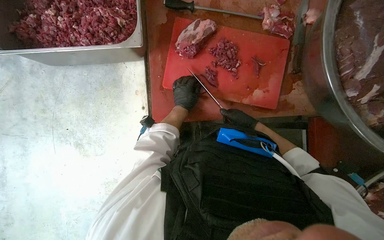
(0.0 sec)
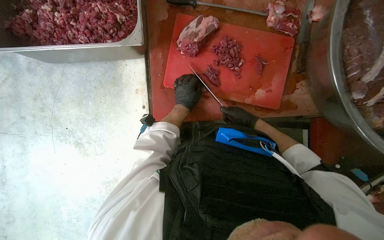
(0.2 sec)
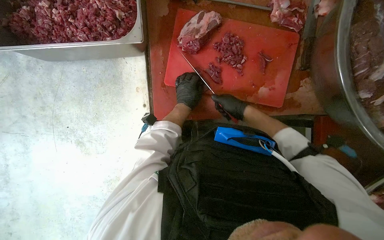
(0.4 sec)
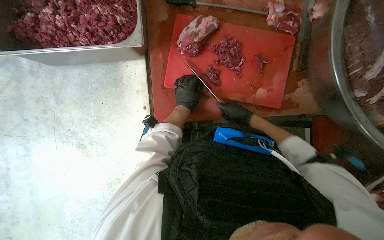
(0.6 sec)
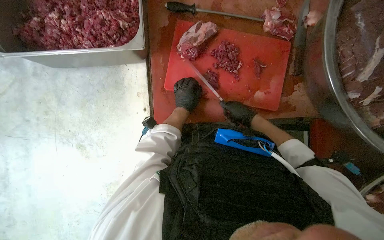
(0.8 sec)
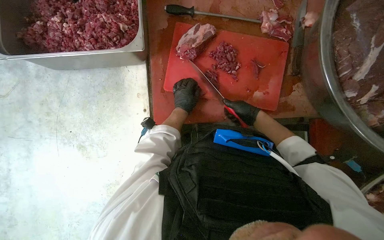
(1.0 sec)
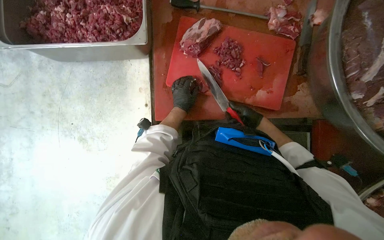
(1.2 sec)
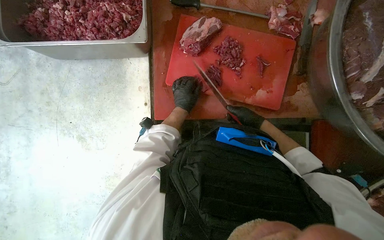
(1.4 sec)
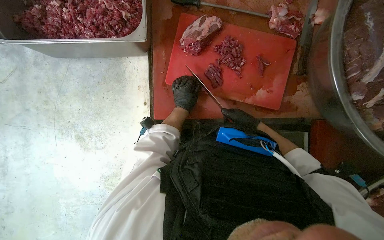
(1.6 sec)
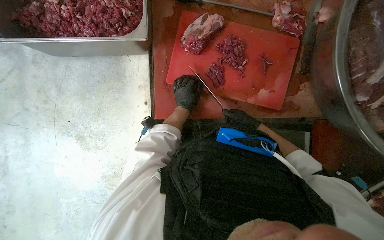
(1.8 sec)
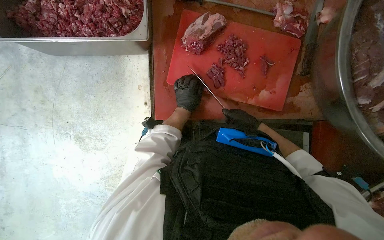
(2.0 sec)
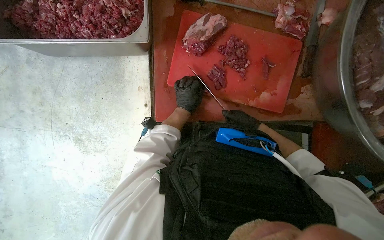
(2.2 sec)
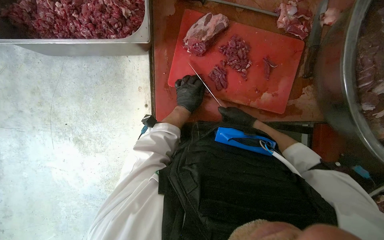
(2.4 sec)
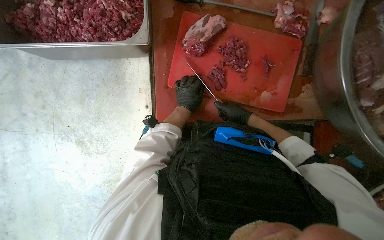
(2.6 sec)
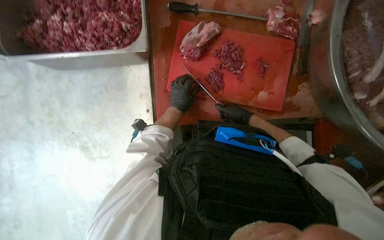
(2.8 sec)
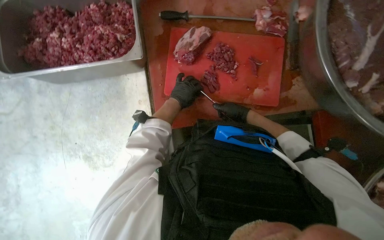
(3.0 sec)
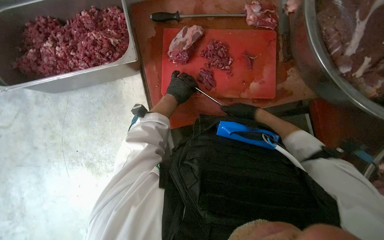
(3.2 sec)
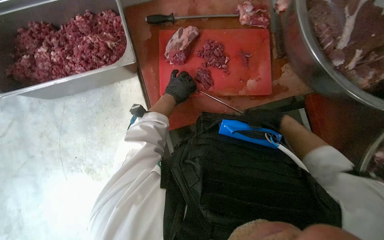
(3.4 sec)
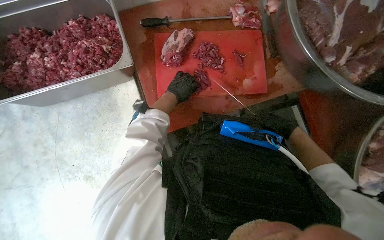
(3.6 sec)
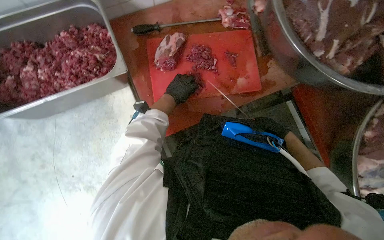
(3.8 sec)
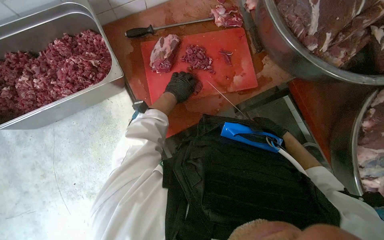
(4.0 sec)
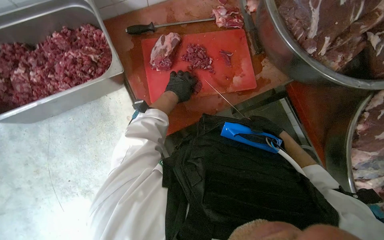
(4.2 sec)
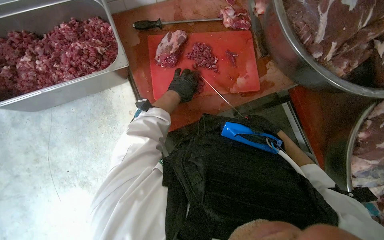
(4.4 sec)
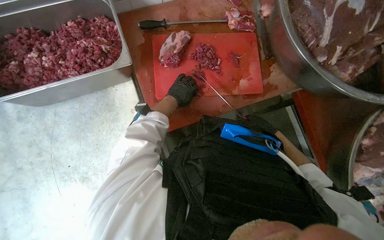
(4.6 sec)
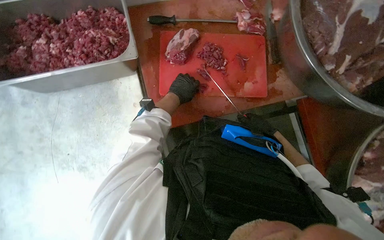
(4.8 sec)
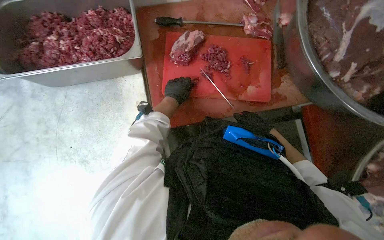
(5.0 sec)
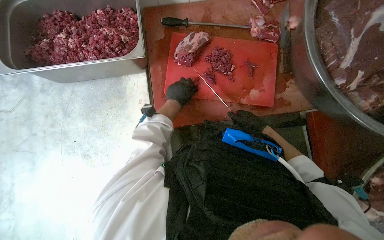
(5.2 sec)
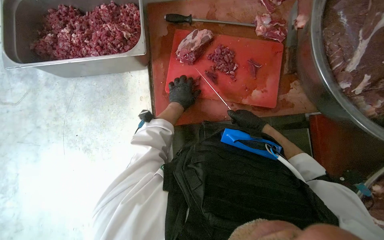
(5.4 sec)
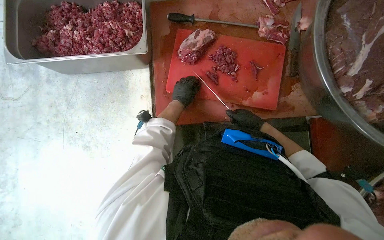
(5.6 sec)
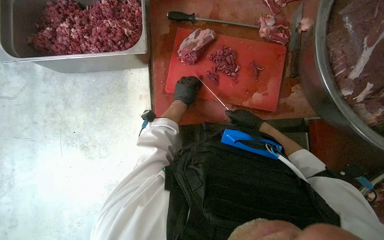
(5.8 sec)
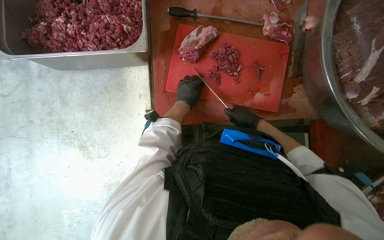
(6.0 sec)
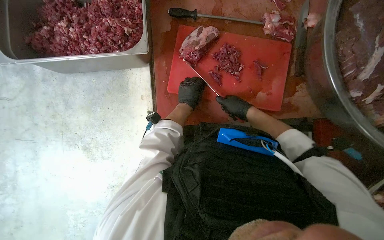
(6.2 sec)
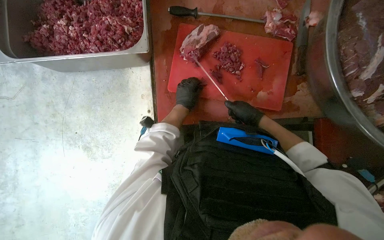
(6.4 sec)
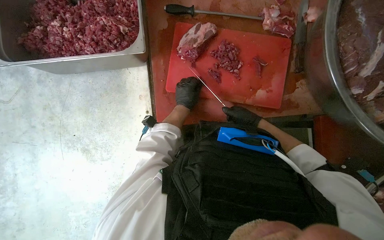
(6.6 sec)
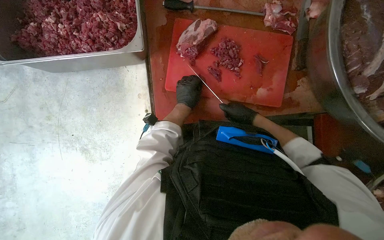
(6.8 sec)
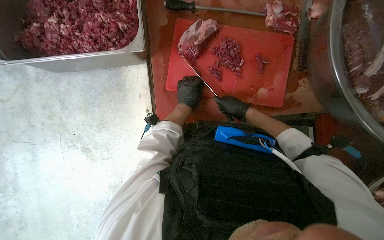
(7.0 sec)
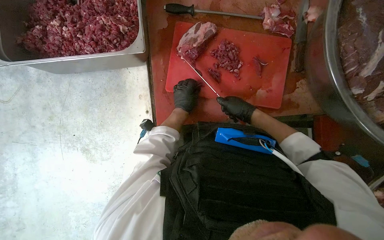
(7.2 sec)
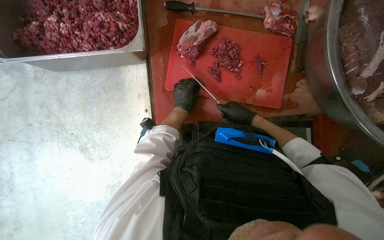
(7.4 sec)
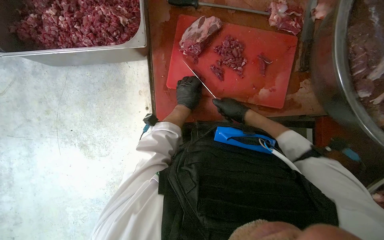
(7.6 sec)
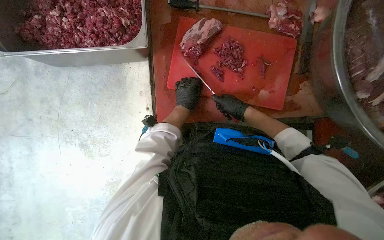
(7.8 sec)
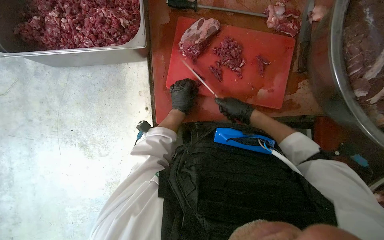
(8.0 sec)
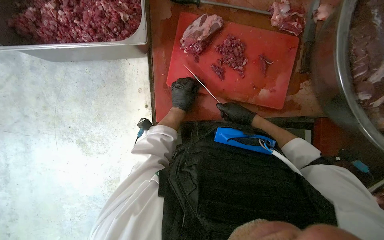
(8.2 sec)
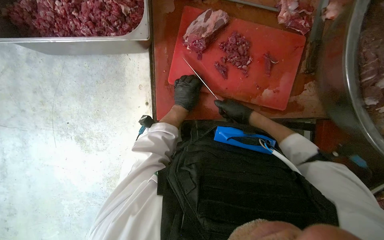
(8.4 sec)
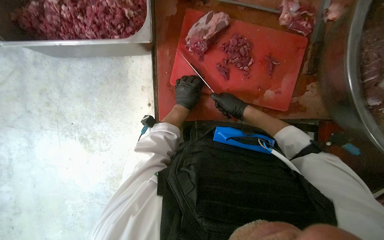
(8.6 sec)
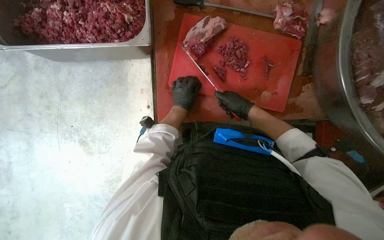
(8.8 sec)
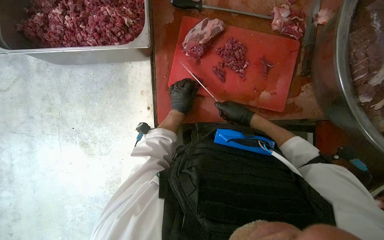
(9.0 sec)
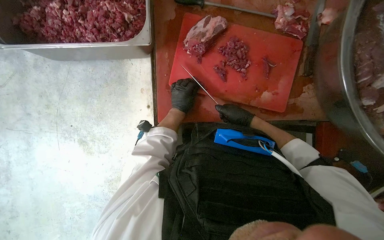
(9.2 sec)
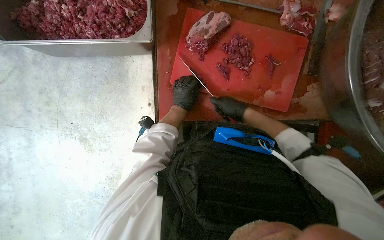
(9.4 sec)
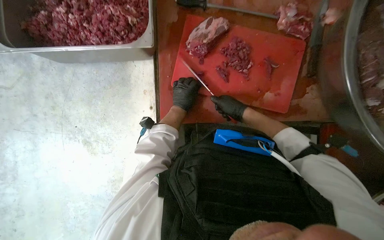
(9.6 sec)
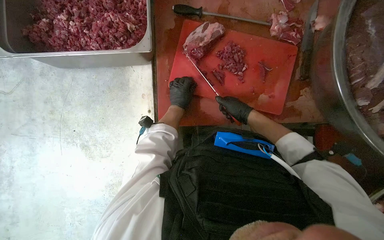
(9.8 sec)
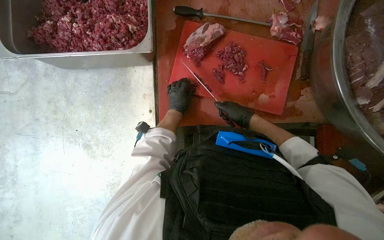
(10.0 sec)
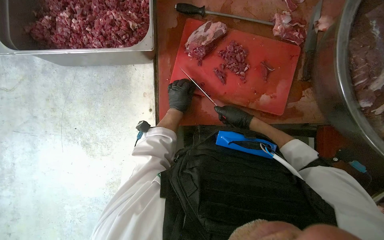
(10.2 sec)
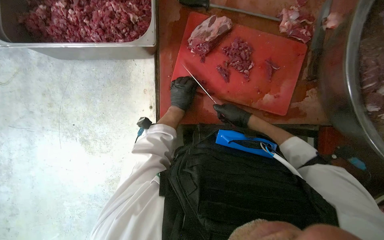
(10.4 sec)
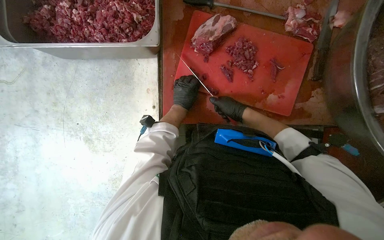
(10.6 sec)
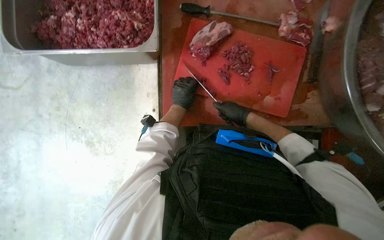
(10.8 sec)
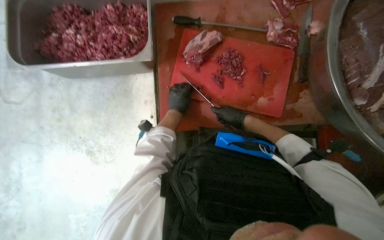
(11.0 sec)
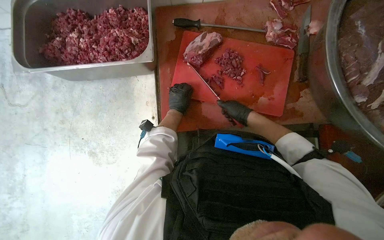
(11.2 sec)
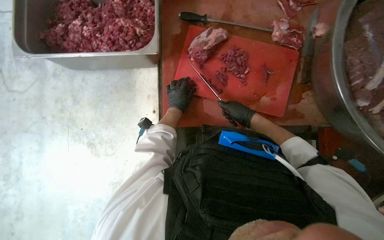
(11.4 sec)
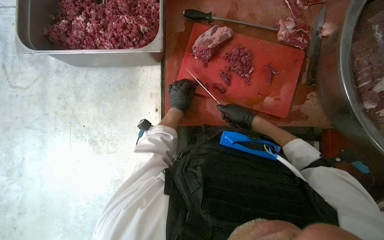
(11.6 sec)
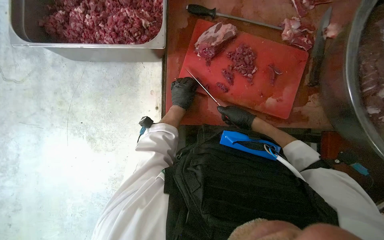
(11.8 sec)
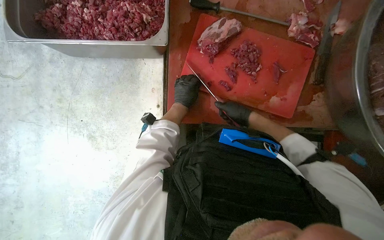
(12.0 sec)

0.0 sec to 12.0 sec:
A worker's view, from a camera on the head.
Job: preparing food.
The whole recording: Cutting meat on a board. The worker cuts pieces of meat on a red chopping board with a knife.
0.0 sec to 3.0 sec: The hands are busy where they are.
3.0 sec to 4.4 sec: The right hand is displaced to the right and down the picture by some 25 cm, and reaches roughly 15 cm nearer to the camera, then returns.
4.4 sec to 6.0 sec: The right hand goes some 10 cm to the left.
6.0 sec to 10.4 sec: The hands are busy where they are.
10.4 sec to 12.0 sec: The hands work in one place, with small movements.

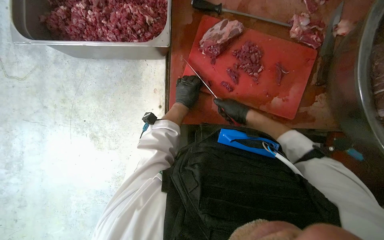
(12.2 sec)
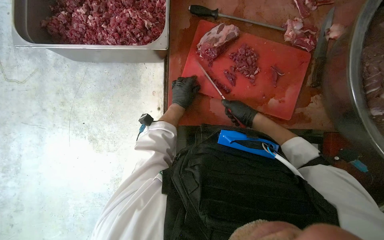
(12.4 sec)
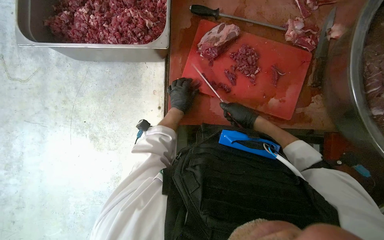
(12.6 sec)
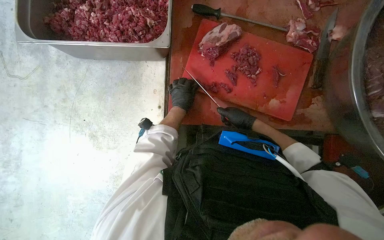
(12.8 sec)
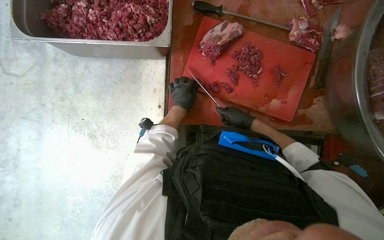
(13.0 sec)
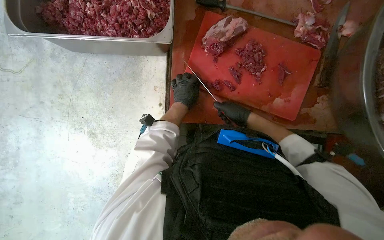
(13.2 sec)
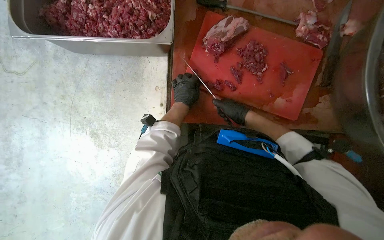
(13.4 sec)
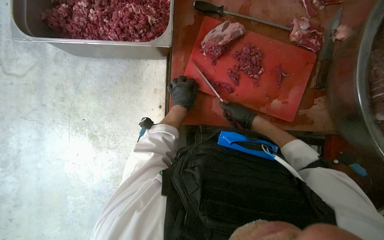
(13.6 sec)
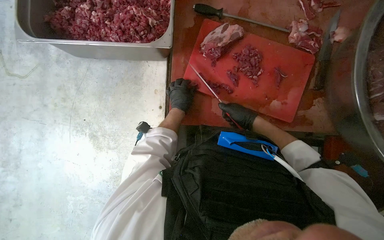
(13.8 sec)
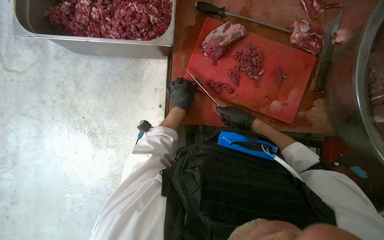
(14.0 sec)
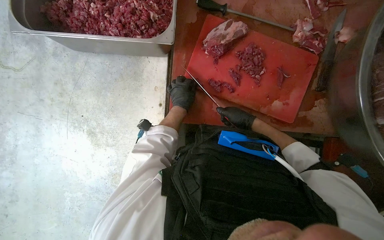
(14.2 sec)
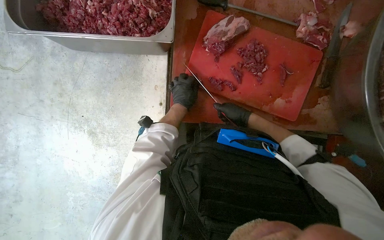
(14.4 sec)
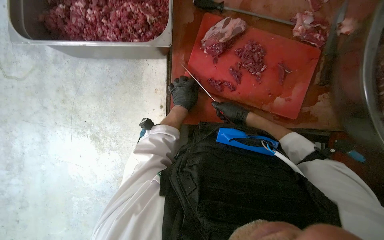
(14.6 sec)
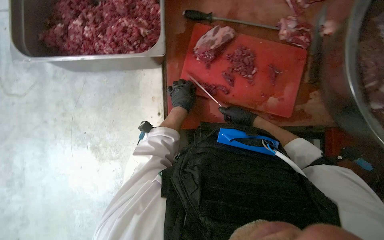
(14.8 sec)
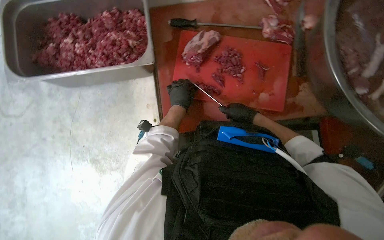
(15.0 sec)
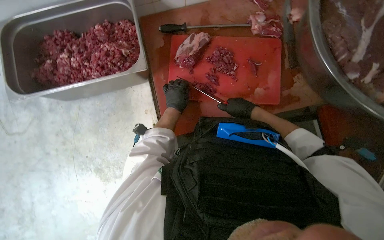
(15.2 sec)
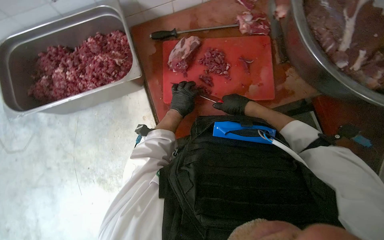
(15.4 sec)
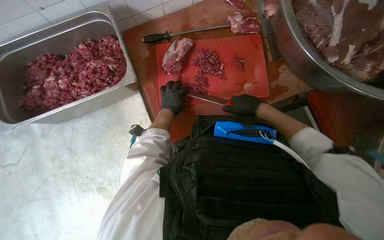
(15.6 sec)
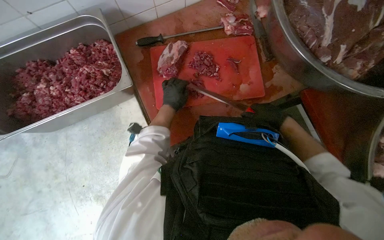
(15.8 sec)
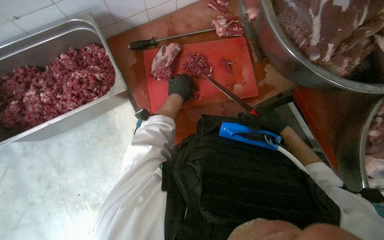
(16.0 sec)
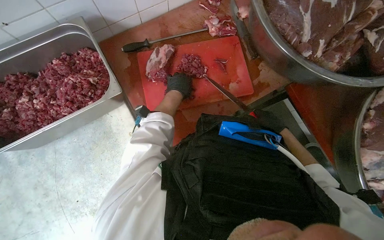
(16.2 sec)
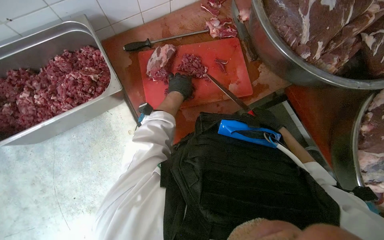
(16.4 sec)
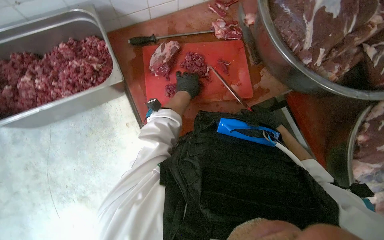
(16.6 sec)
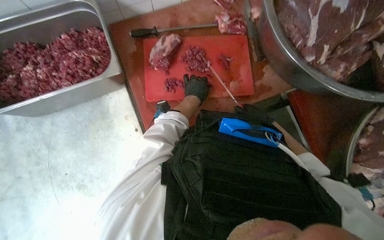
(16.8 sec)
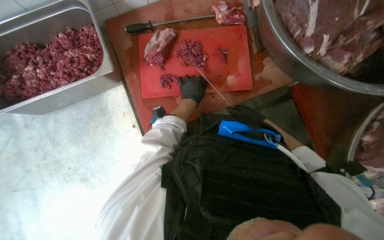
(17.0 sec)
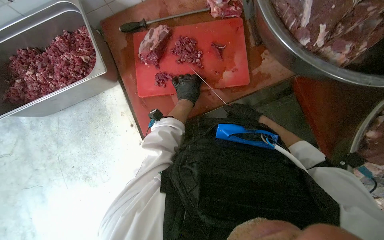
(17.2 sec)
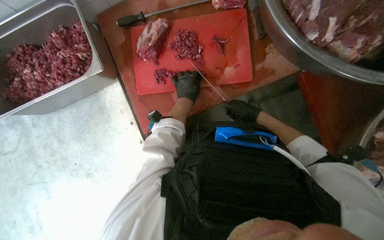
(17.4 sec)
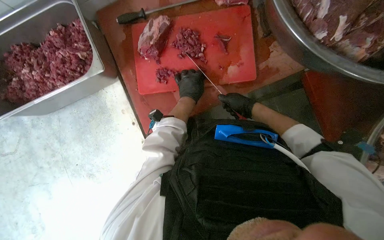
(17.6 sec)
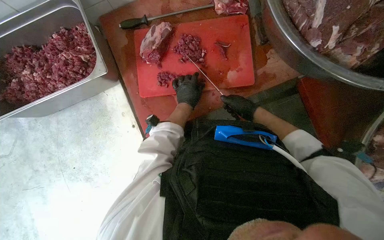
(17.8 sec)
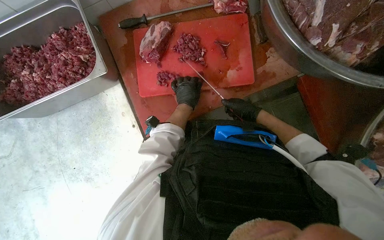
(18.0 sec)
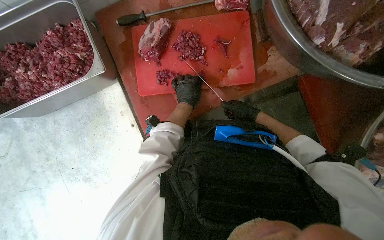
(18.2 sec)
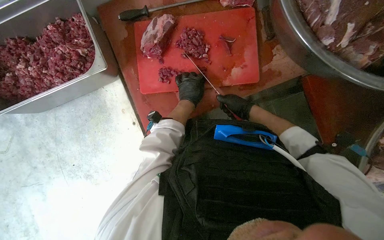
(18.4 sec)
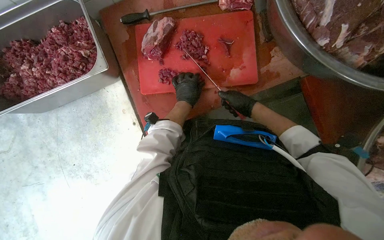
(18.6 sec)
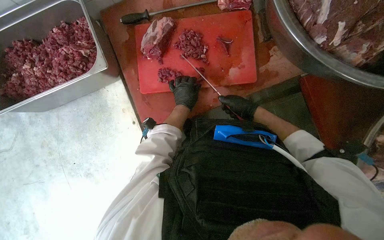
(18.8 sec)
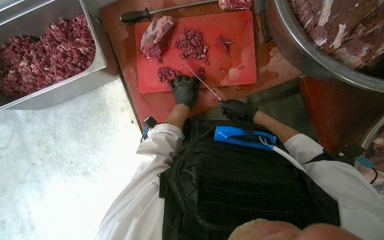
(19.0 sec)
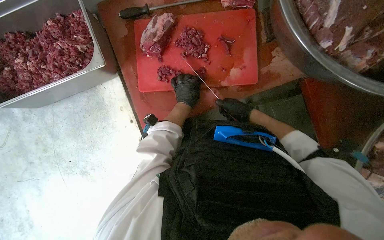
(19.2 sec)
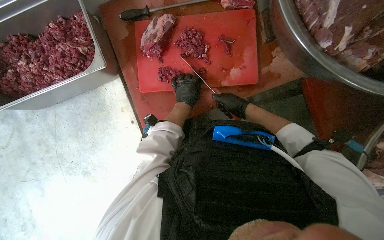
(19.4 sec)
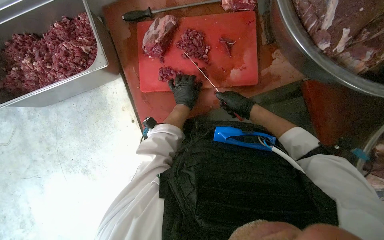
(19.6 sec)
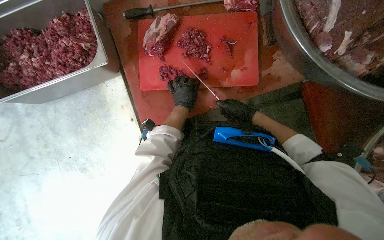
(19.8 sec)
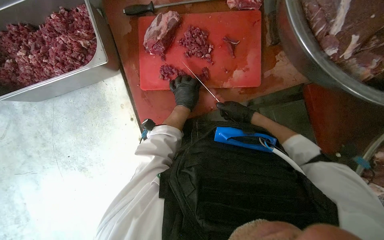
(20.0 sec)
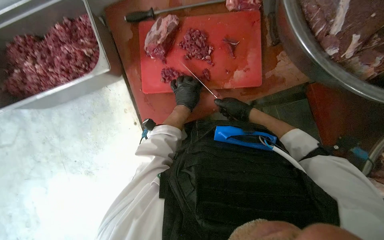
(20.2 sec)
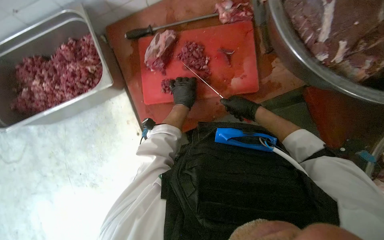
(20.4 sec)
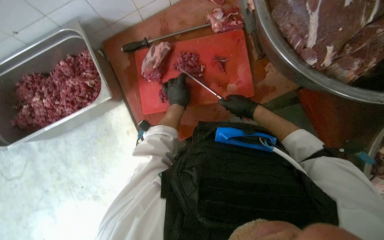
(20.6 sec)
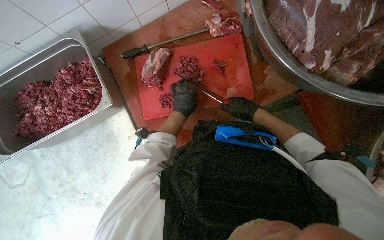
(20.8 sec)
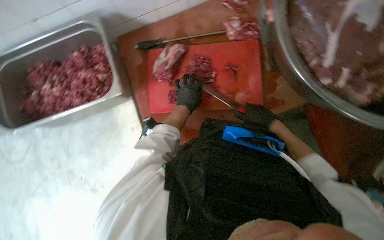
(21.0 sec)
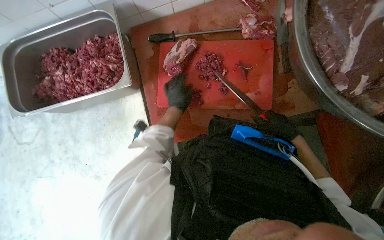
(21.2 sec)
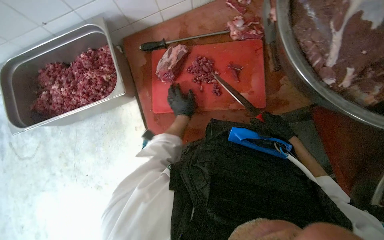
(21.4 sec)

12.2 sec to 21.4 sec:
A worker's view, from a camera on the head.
Job: preparing food.
The whole recording: Cutting meat on a board. The worker cuts pieces of meat on a red chopping board with a knife.
12.2 sec to 13.8 sec: The hands work in one place, with small movements.
15.2 sec to 16.8 sec: Both hands move to the right, some 15 cm.
18.4 sec to 19.8 sec: The hands work in one place, with small movements.
